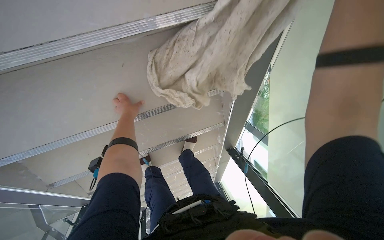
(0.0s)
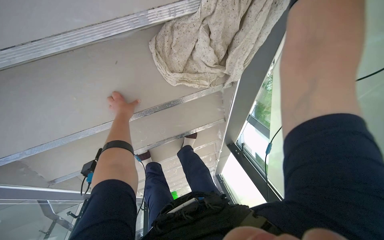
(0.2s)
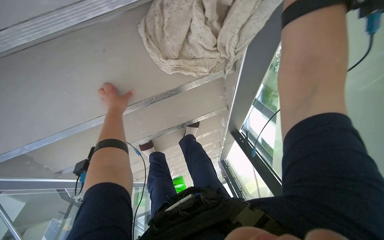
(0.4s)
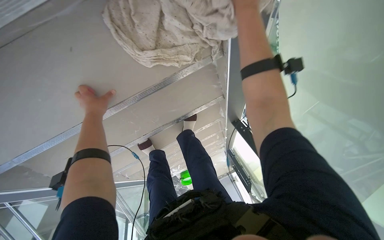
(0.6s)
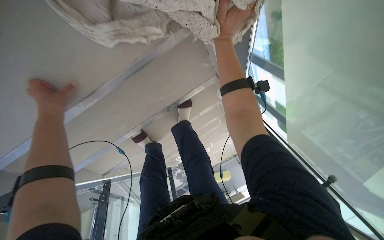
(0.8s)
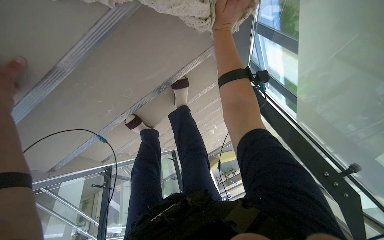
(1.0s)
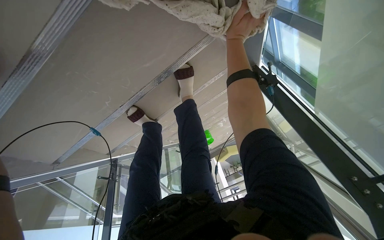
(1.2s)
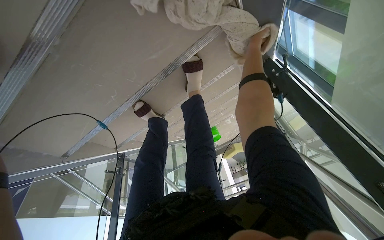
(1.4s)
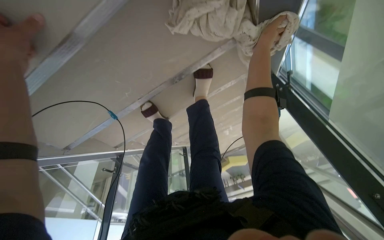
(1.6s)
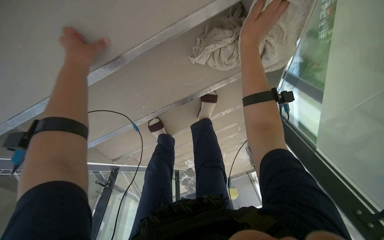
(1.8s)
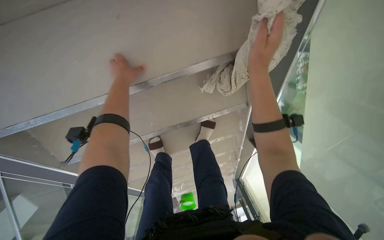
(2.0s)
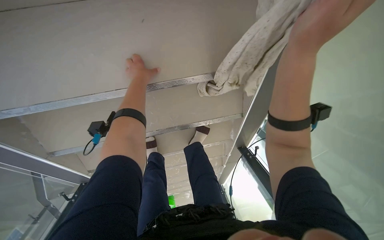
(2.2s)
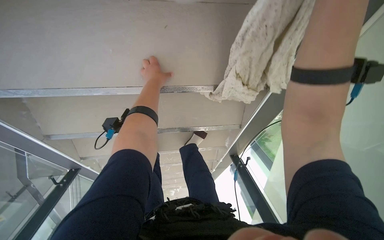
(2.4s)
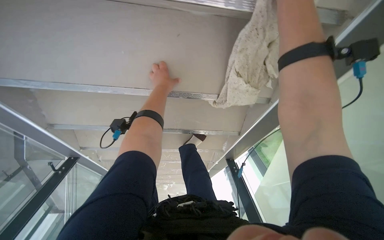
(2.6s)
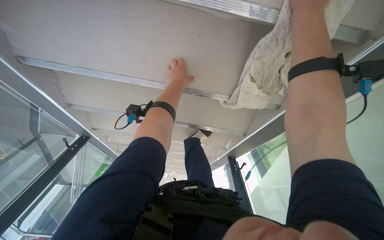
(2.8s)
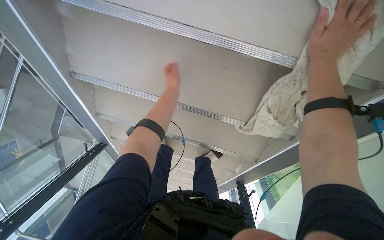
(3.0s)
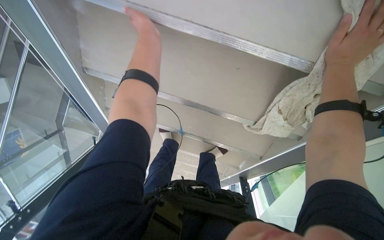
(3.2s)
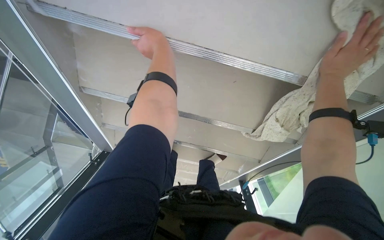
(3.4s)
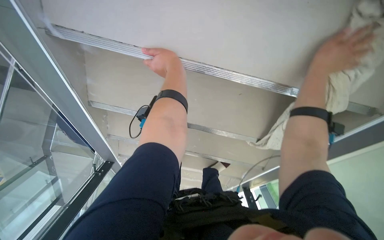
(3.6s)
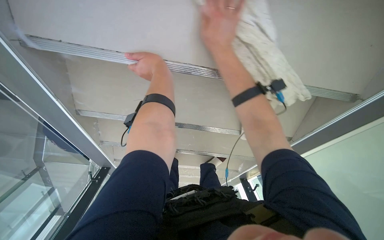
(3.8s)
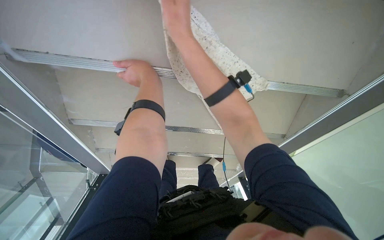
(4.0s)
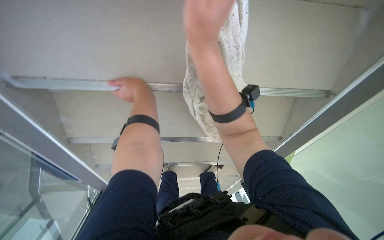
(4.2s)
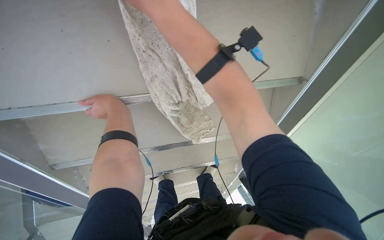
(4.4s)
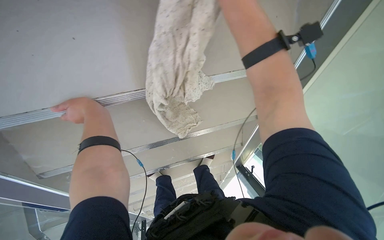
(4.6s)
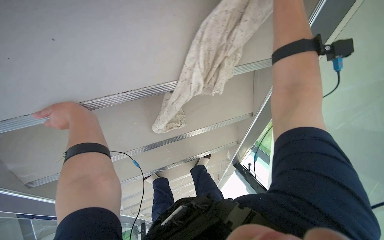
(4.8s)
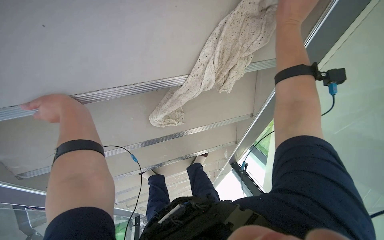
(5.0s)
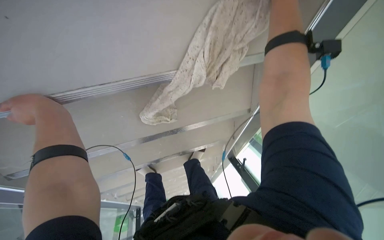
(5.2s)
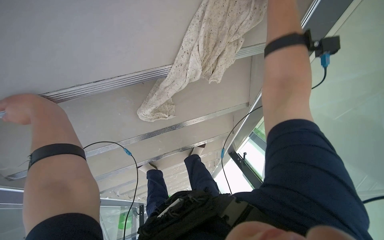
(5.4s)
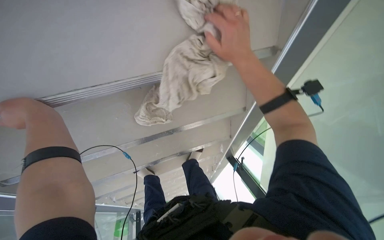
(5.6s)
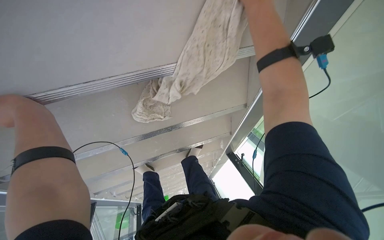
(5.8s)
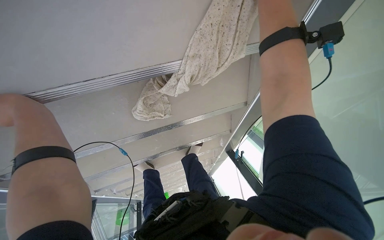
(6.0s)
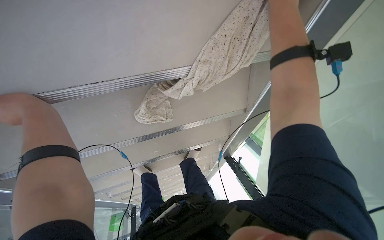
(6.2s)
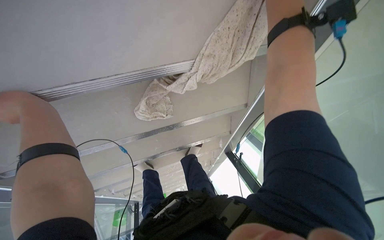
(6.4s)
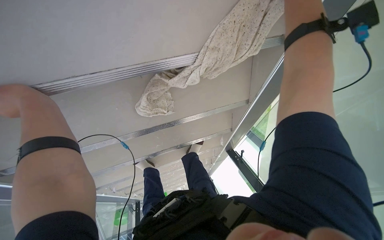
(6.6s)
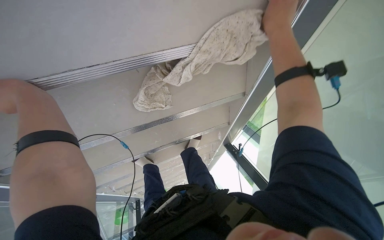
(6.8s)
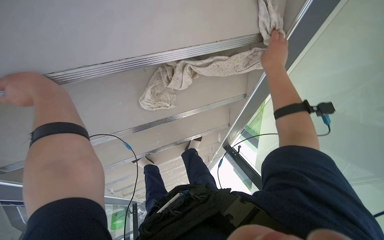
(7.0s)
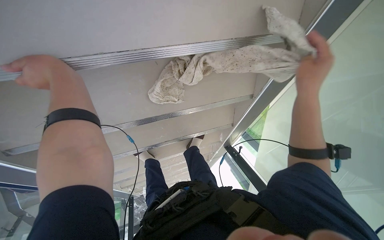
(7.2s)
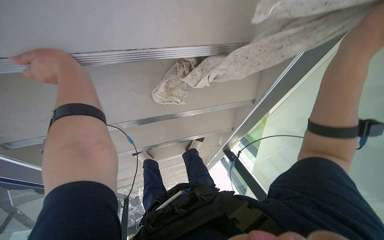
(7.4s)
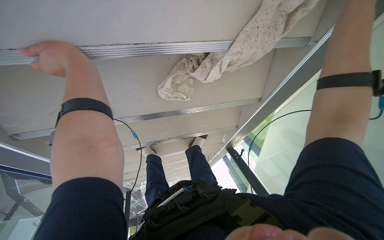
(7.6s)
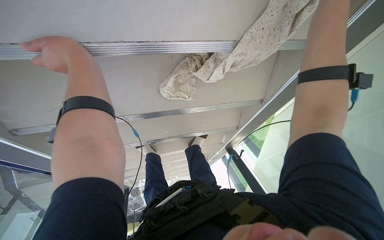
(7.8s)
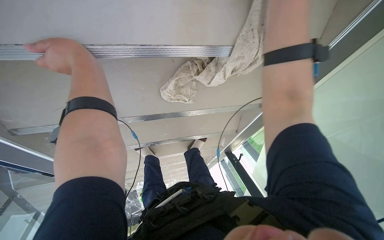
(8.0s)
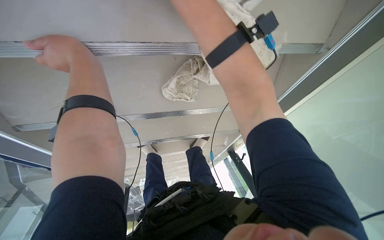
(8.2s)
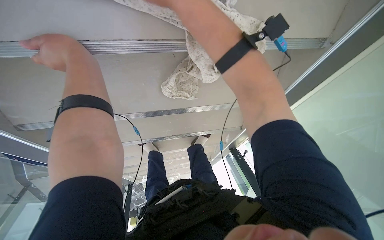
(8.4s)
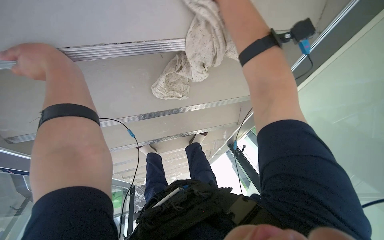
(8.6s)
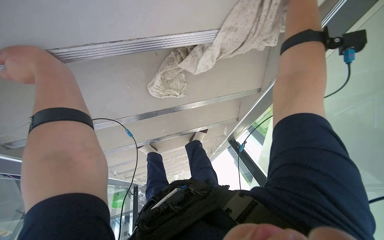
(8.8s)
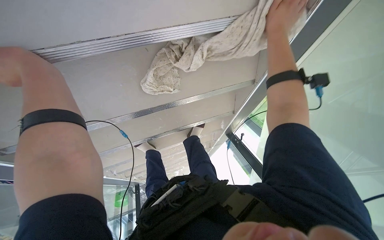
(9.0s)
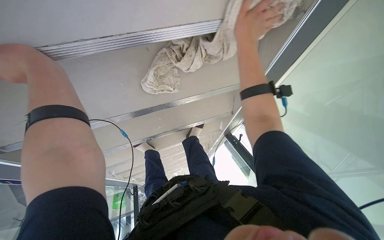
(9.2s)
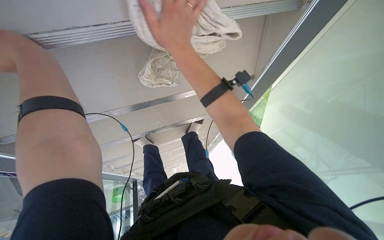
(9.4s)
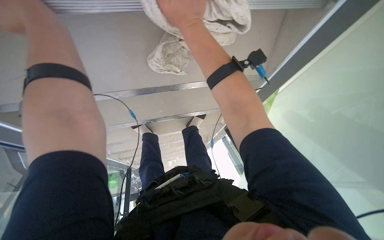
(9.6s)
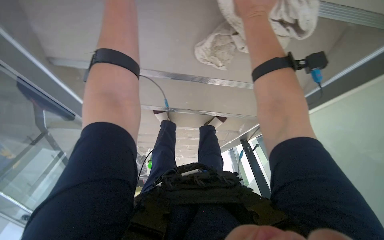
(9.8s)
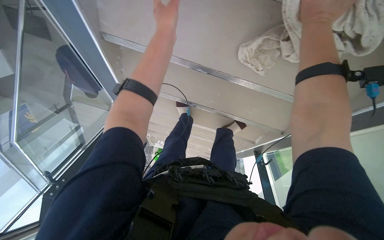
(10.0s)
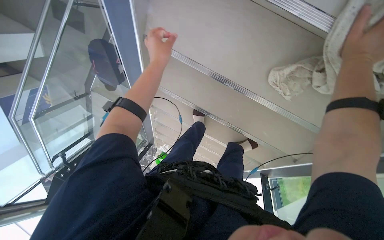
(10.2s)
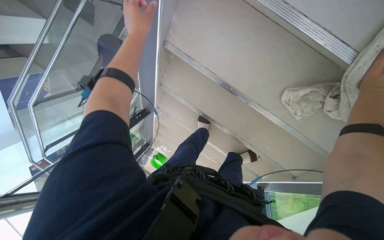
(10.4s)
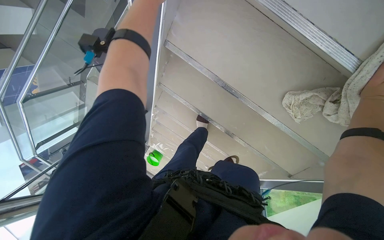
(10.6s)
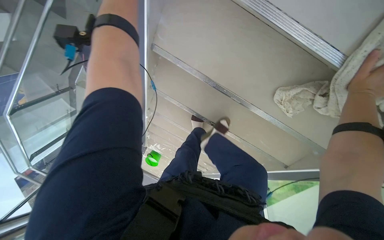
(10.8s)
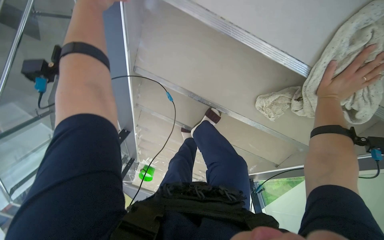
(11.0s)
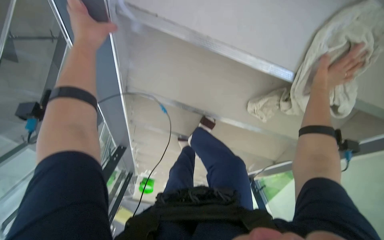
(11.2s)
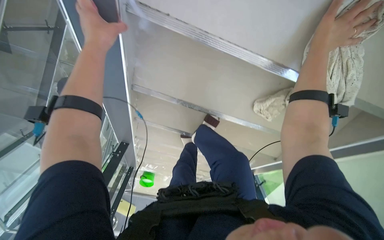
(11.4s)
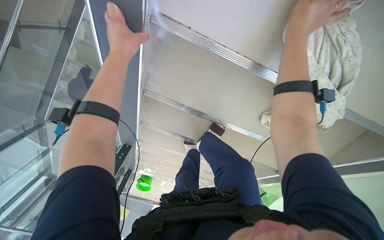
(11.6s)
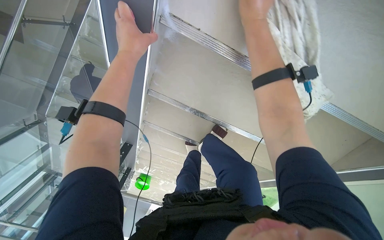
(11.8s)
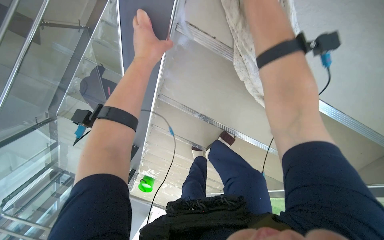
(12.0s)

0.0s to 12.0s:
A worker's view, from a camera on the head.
Job: wiping surfaces.
The whole recording: Wiping stairs and railings. The worker wipes the glass railing and the underside of the stairs with a cloth.
0.0s to 1.6s: The wearer looks about 25 degrees further downward.
1.6s to 3.0s: The camera travels about 50 cm. The view tips upward by about 25 degrees. Everything in view rotates approximately 45 degrees clockwise.
3.0s to 4.4s: The head turns to the right by about 30 degrees. The right hand goes approximately 40 cm to the left and nearer to the camera; the left hand heads to the left, covering about 10 cm.
9.0s to 10.4s: The head rotates roughly 55 degrees to the left.
10.4s to 12.0s: The head rotates approximately 15 degrees to the right.

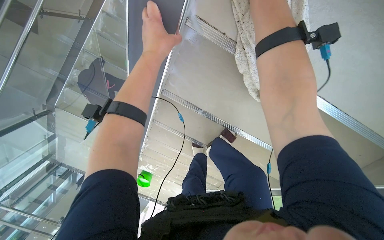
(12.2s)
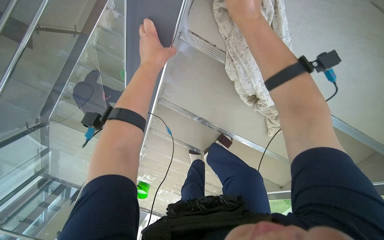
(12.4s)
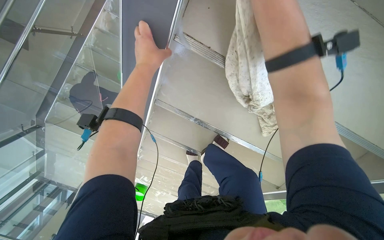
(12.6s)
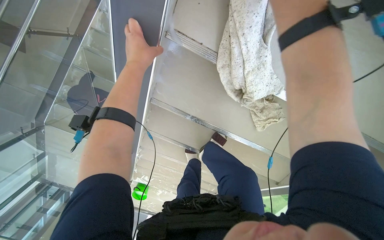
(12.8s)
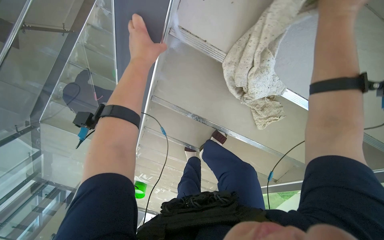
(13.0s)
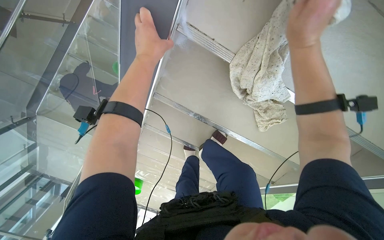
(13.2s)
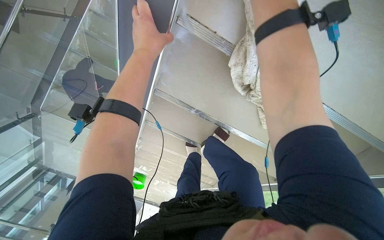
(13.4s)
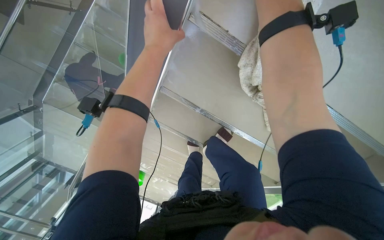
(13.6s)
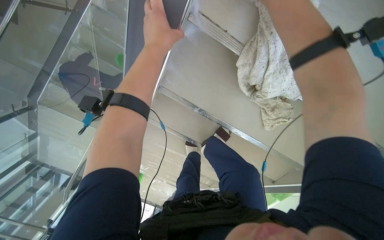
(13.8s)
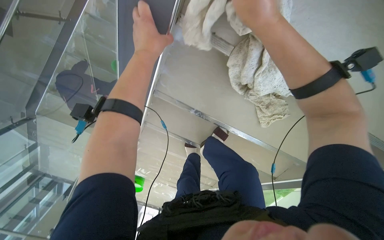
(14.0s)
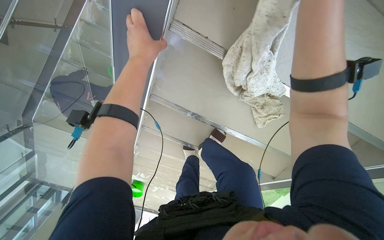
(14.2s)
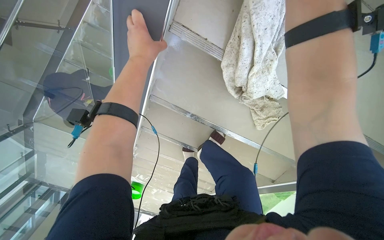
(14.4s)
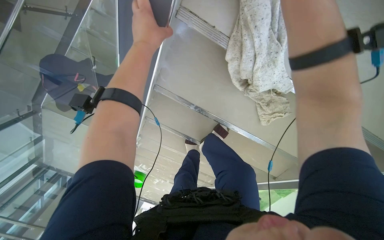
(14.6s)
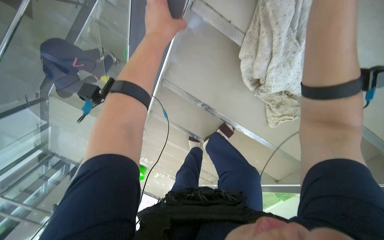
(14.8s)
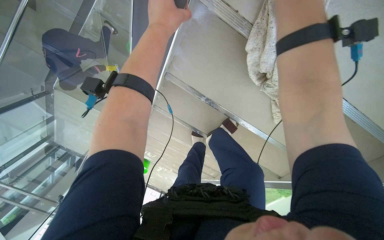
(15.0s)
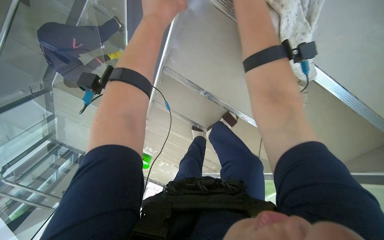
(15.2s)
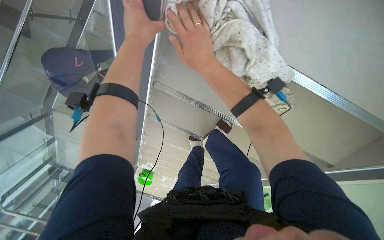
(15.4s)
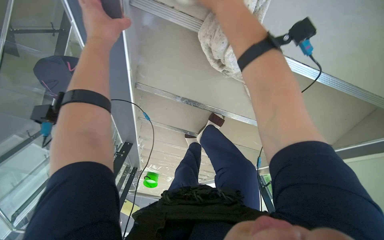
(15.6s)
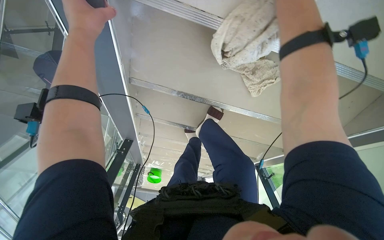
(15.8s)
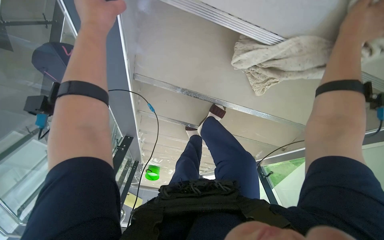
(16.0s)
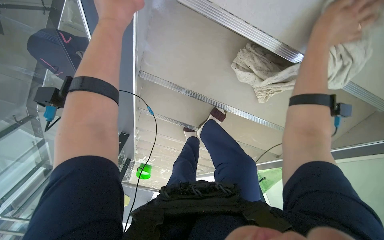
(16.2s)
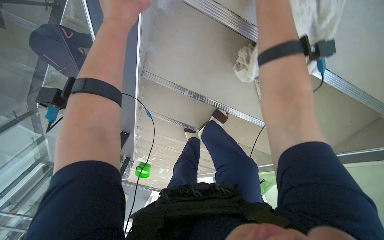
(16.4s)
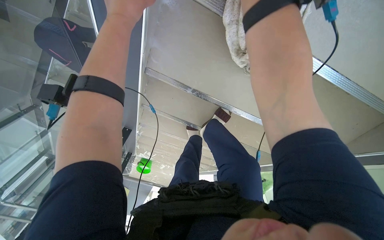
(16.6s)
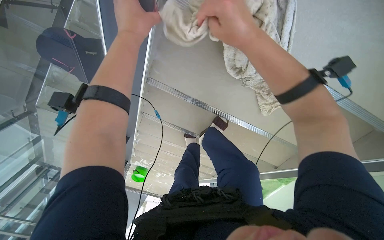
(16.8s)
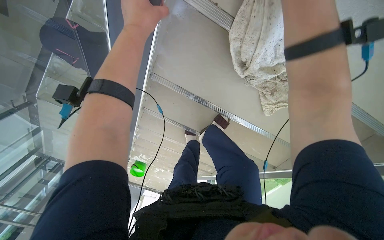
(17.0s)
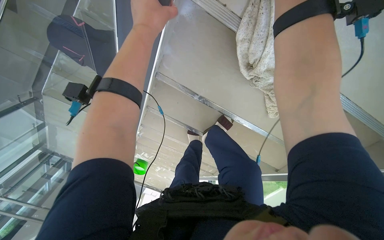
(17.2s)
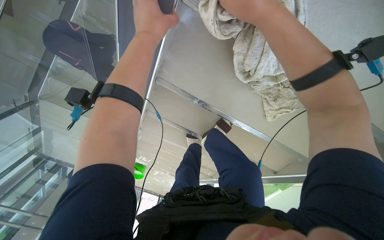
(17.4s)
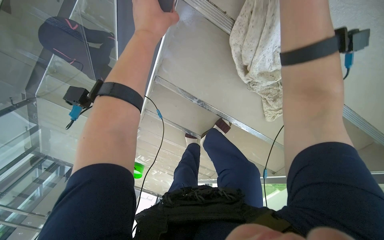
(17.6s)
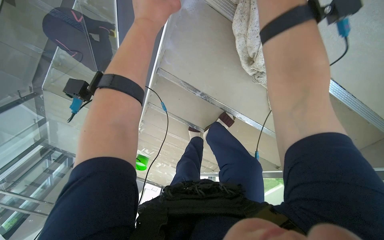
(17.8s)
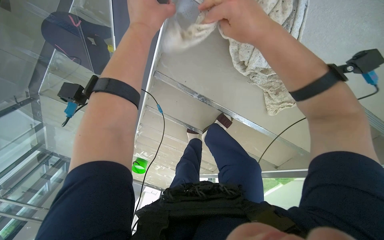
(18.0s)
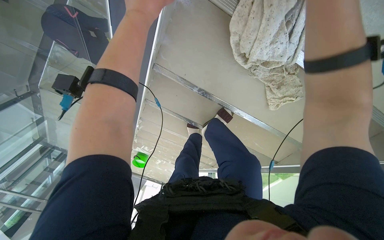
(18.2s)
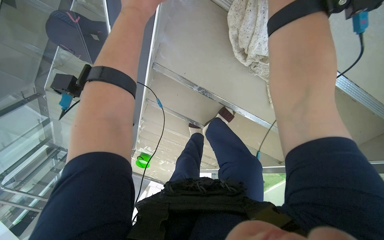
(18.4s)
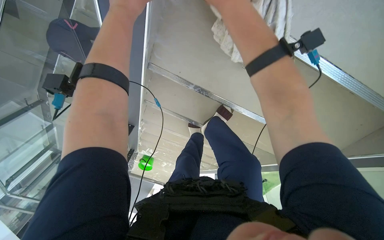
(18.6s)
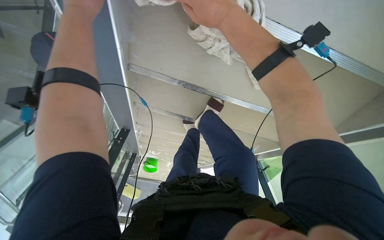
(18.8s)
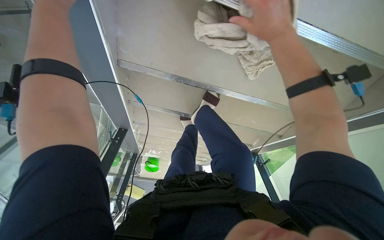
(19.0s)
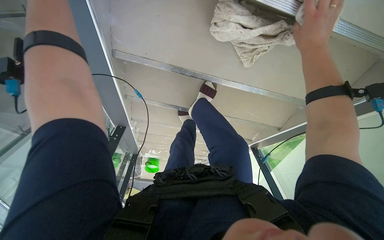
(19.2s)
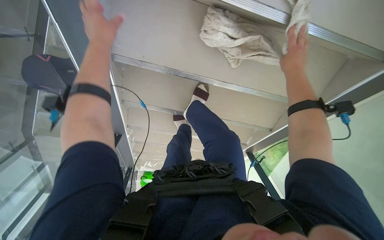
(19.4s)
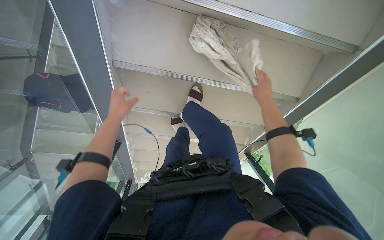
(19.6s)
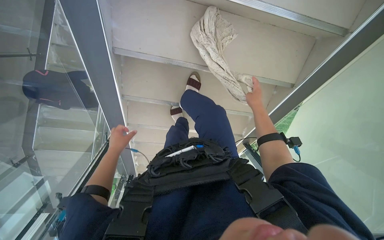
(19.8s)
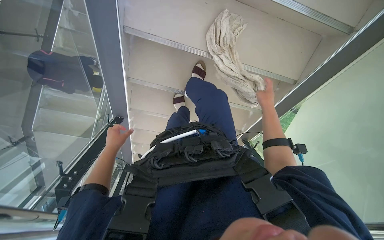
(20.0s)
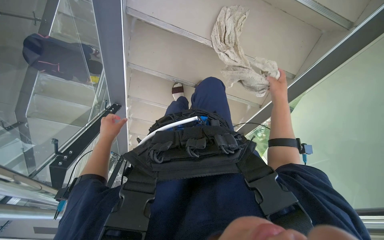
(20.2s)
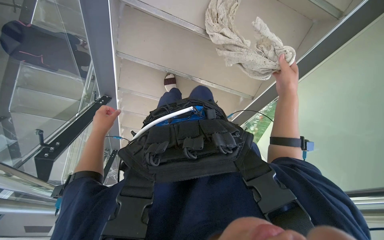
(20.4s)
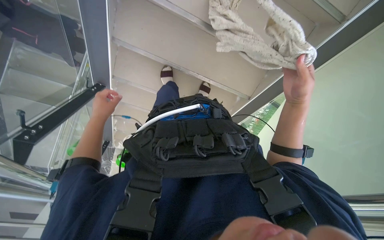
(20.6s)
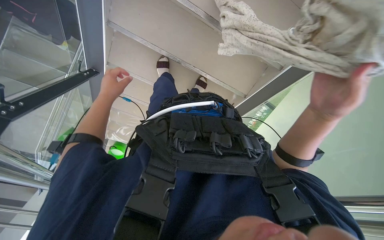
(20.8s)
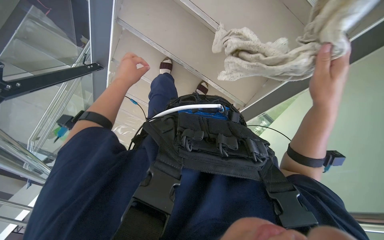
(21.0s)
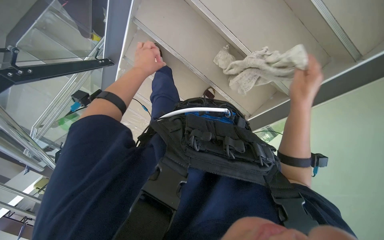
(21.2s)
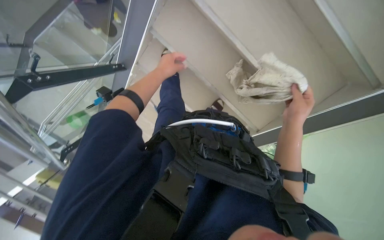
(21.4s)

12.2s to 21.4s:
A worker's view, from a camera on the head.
Job: wiping surfaces.
The whole recording: Wiping stairs and railings. The worker wipes the glass railing and the underside of the stairs with a cloth.
19.8s to 21.4s: Everything in view rotates approximately 30 degrees clockwise. The right hand travels nearer to the camera by about 15 cm.
